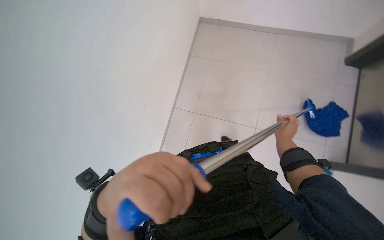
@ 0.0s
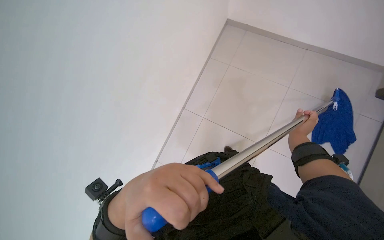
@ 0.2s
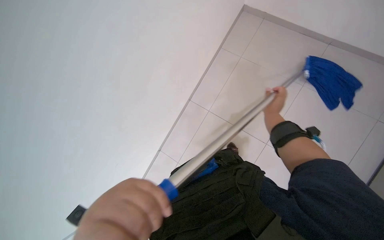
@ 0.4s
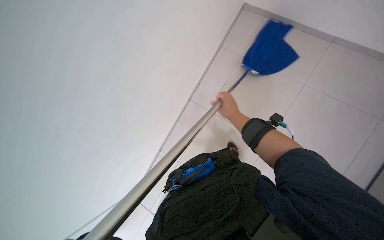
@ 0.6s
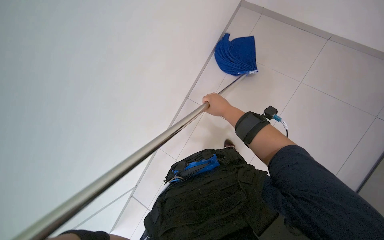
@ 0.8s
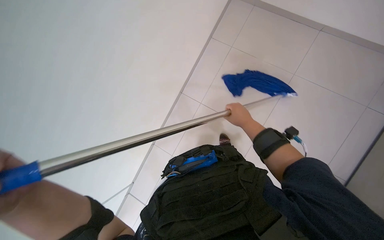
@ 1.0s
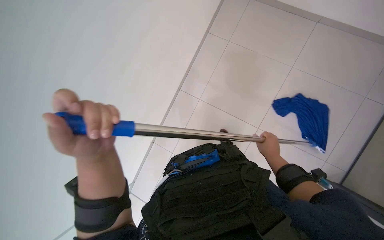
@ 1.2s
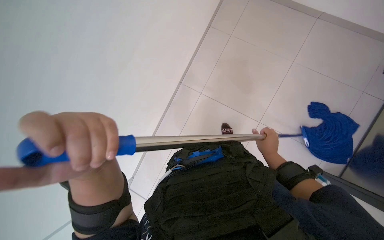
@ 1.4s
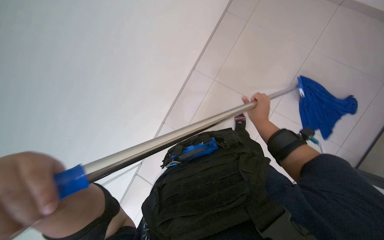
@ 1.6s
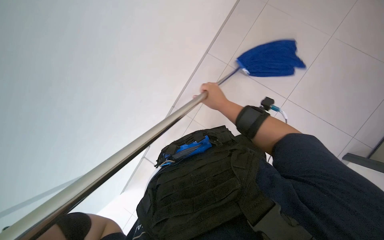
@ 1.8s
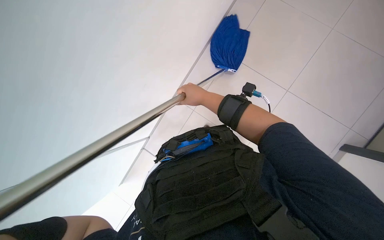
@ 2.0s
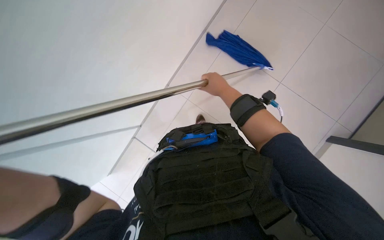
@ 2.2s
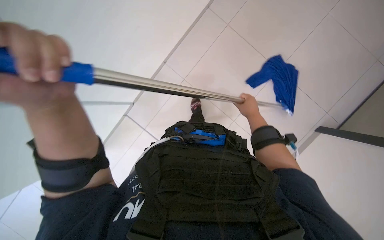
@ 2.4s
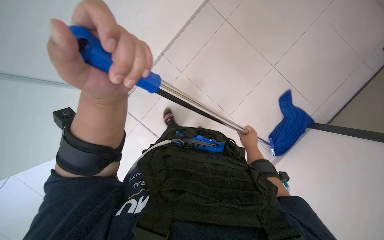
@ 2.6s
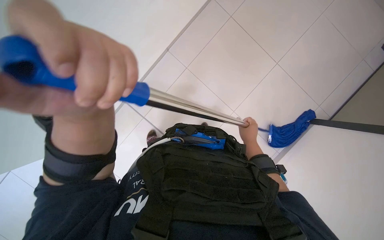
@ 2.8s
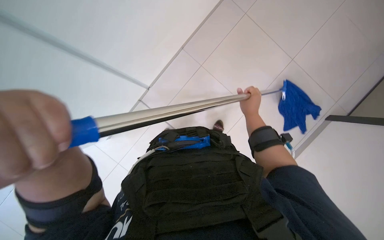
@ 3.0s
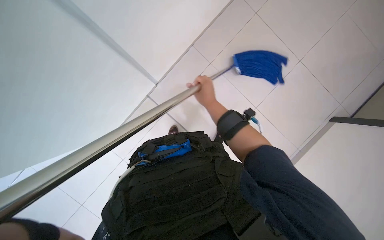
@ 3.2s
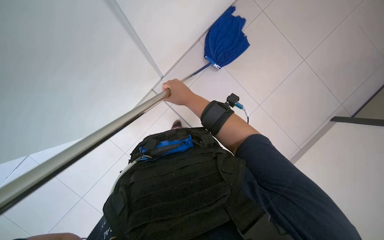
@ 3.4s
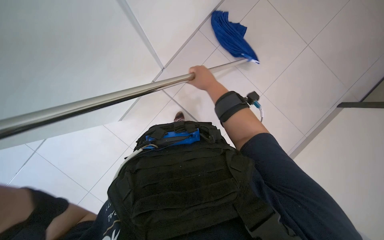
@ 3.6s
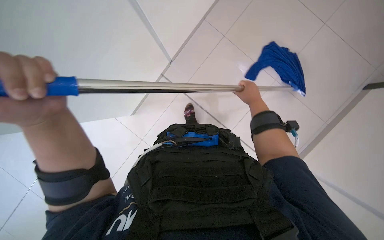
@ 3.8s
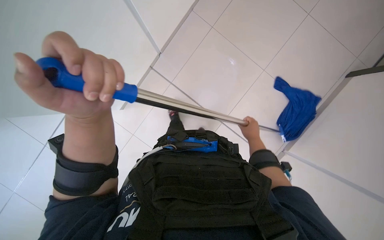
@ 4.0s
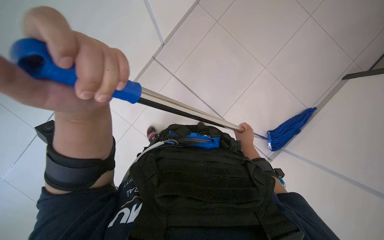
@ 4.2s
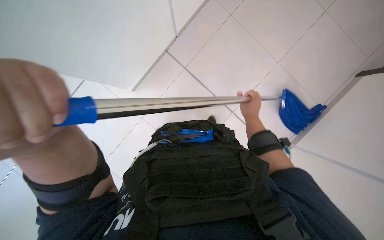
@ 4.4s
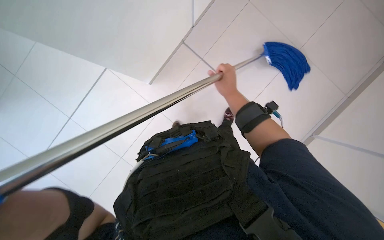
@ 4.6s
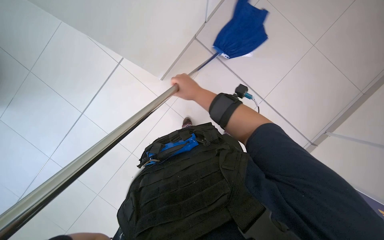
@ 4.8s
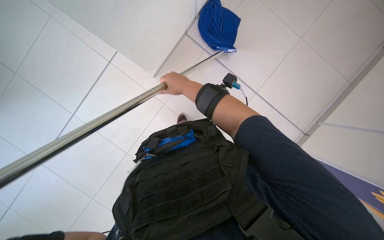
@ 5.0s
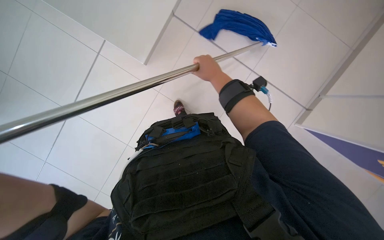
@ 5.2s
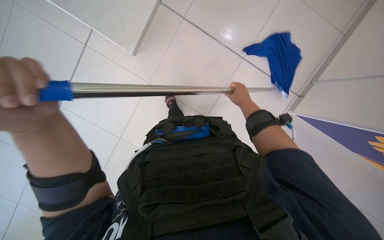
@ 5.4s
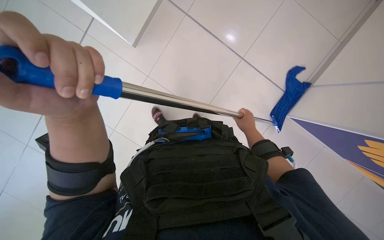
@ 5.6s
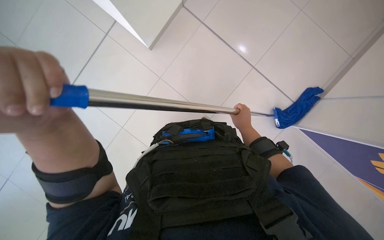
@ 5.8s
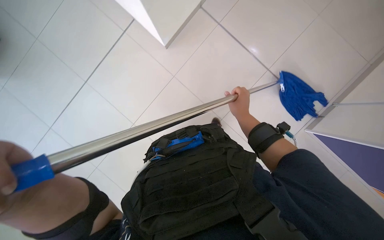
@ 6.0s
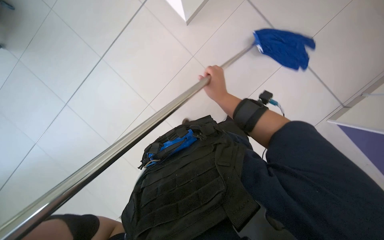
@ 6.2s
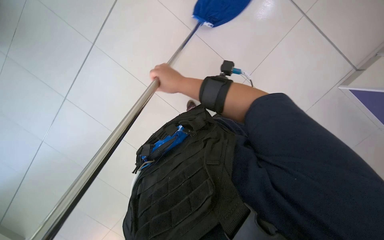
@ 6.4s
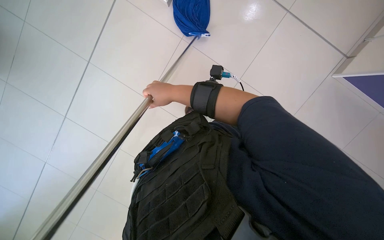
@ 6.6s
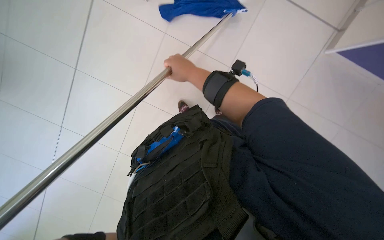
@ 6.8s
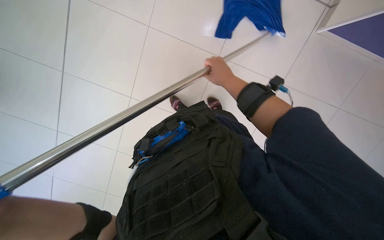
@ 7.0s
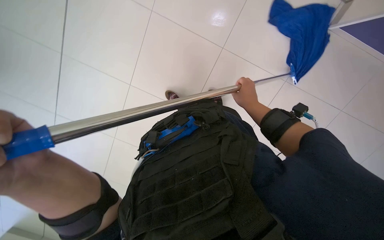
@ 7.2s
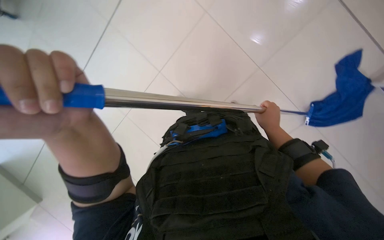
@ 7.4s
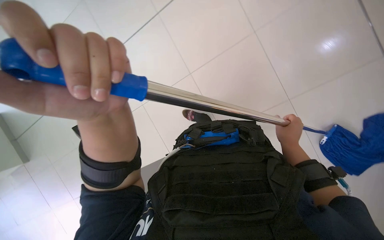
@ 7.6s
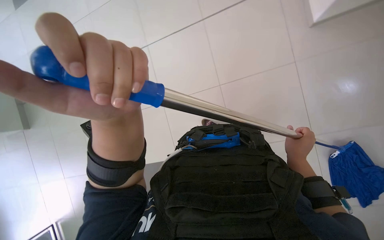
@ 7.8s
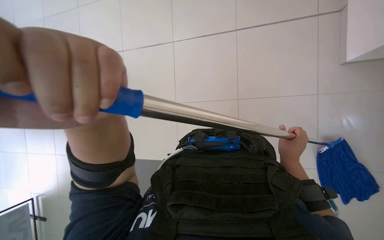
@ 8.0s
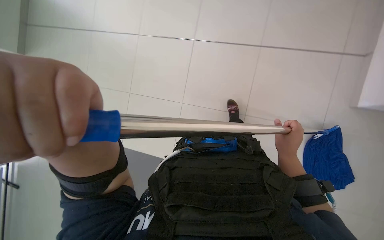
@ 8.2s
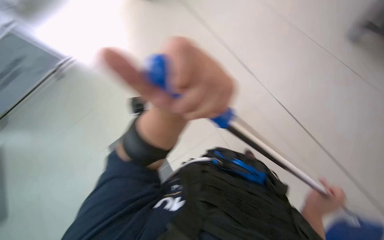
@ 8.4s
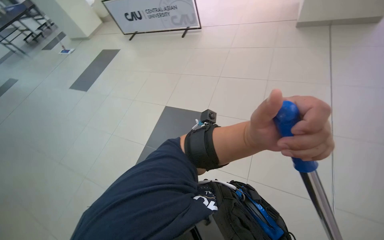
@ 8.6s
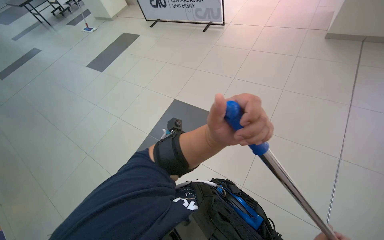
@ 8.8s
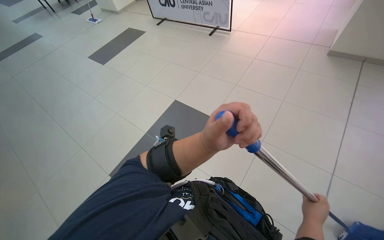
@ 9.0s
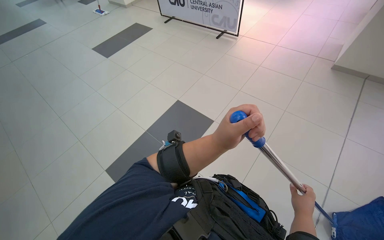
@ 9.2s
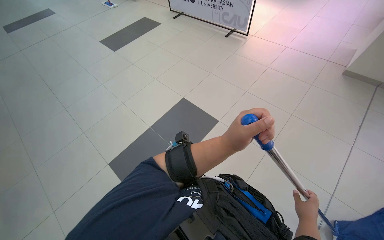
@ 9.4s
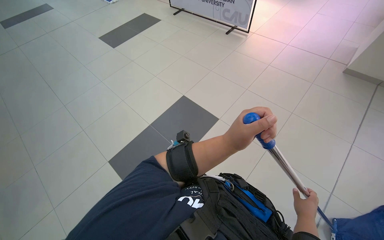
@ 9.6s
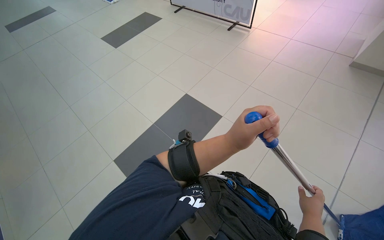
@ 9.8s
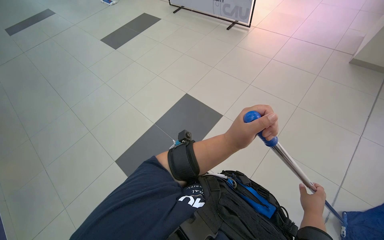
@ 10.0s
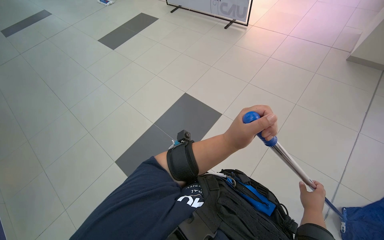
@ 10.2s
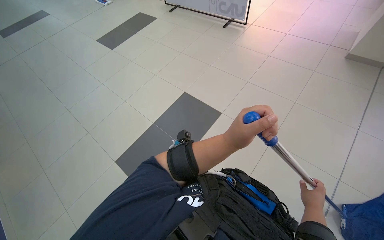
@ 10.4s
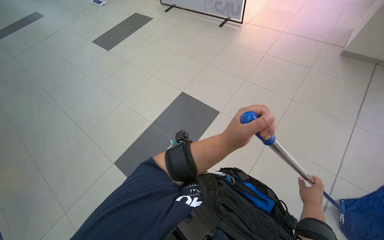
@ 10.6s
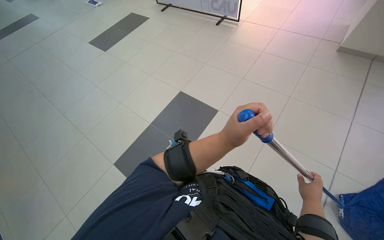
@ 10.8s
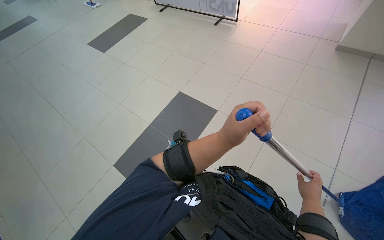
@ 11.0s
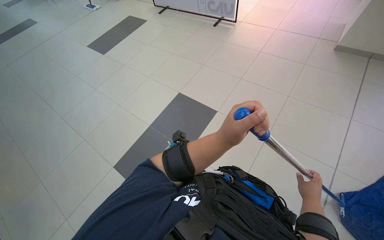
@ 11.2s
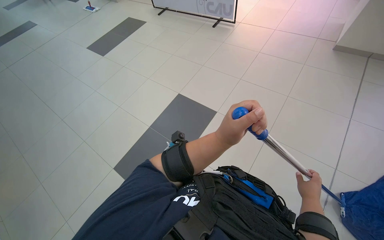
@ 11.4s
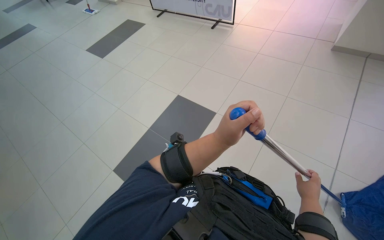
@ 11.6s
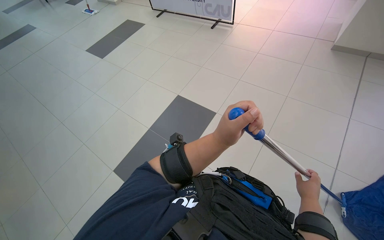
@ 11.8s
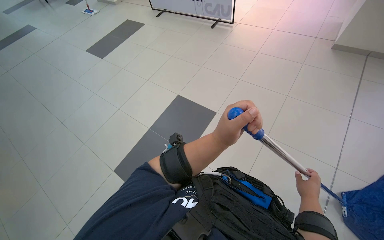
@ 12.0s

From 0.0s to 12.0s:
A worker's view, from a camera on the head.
Job: mopping floor.
The whole recording: Mopping the floor. The worker wrings the mop head, attaches it to the handle, and mops the floor.
From 0.0s to 1.6s: The right hand goes left and right, some 20 cm each way, reversing 2 times.
From 3.0s to 4.4s: The camera is carried some 40 cm.
From 4.4s to 6.0s: The right hand reaches roughly 20 cm to the left, then returns.
From 7.6s to 9.0s: The head turns to the left by some 60 degrees.

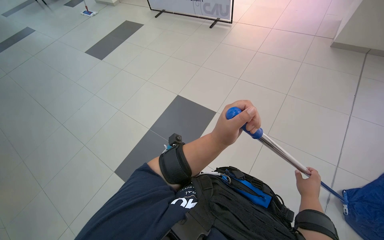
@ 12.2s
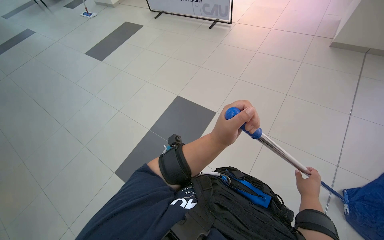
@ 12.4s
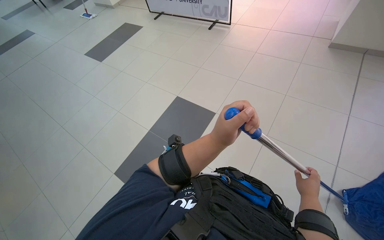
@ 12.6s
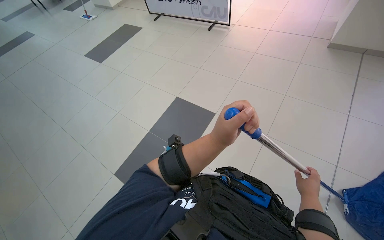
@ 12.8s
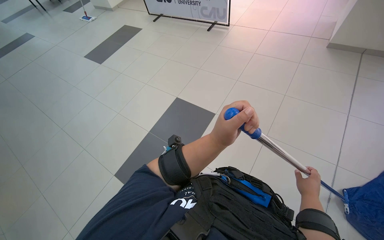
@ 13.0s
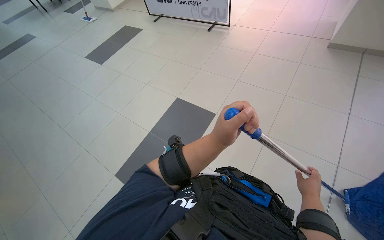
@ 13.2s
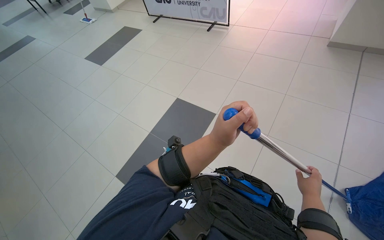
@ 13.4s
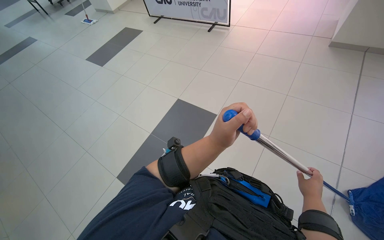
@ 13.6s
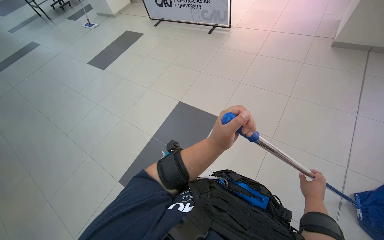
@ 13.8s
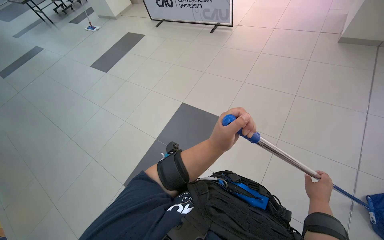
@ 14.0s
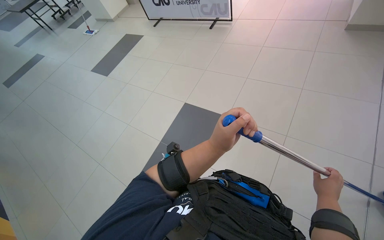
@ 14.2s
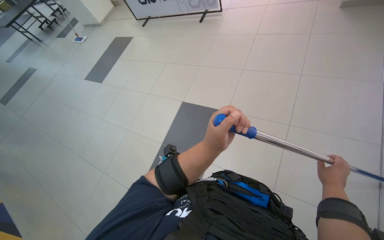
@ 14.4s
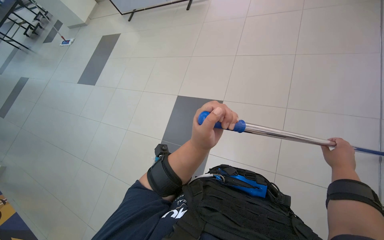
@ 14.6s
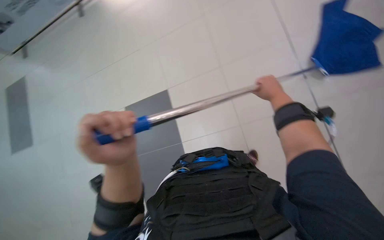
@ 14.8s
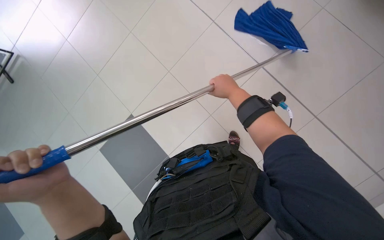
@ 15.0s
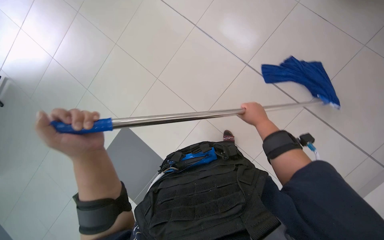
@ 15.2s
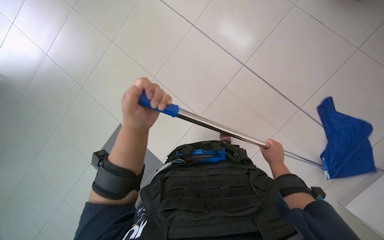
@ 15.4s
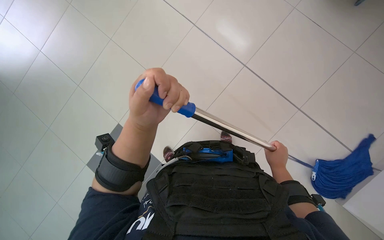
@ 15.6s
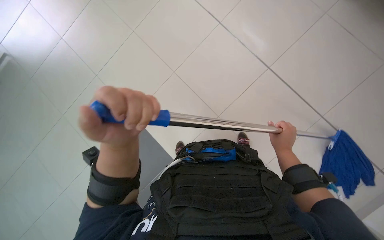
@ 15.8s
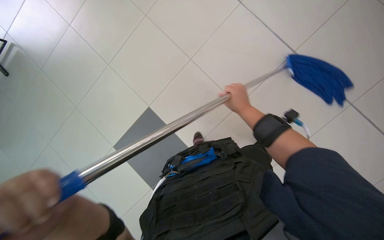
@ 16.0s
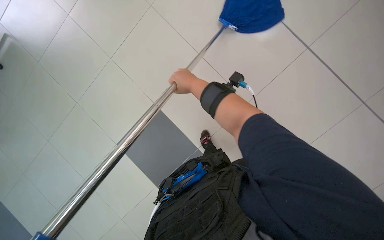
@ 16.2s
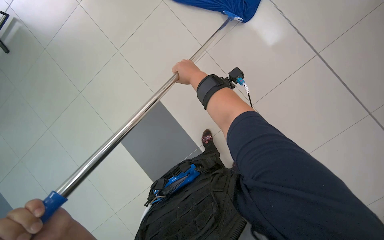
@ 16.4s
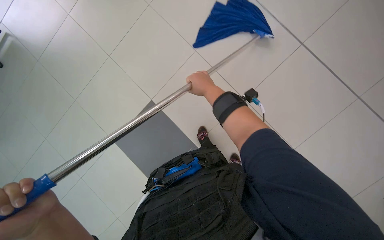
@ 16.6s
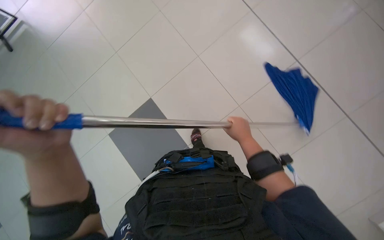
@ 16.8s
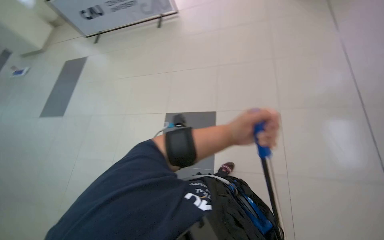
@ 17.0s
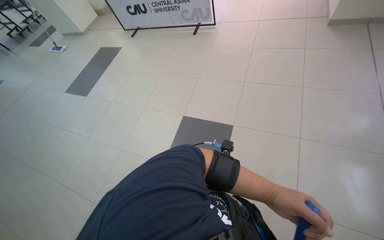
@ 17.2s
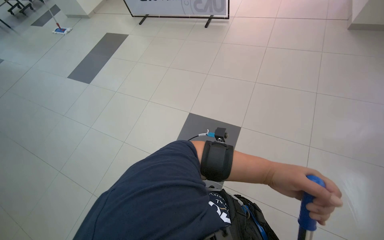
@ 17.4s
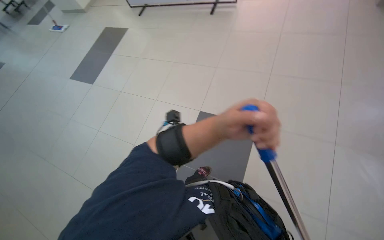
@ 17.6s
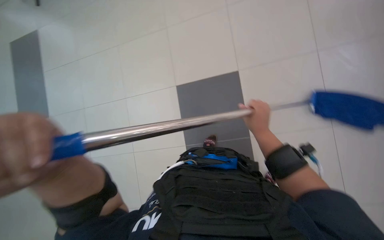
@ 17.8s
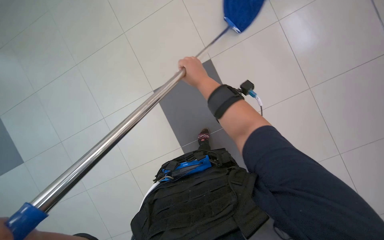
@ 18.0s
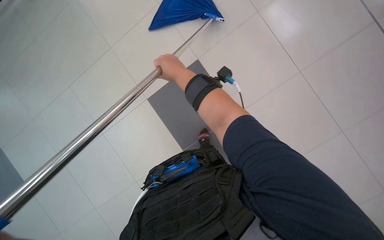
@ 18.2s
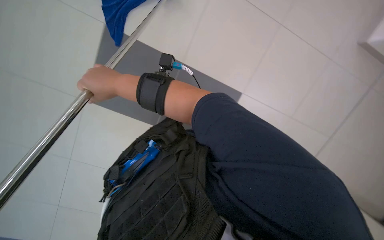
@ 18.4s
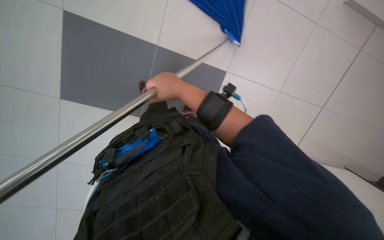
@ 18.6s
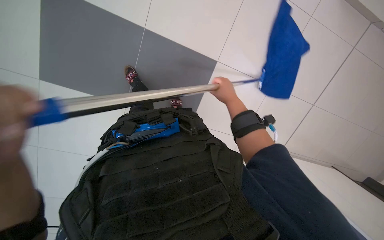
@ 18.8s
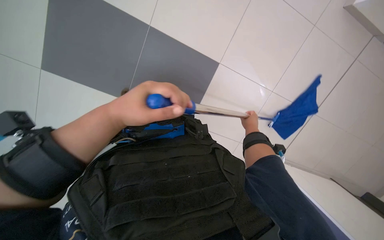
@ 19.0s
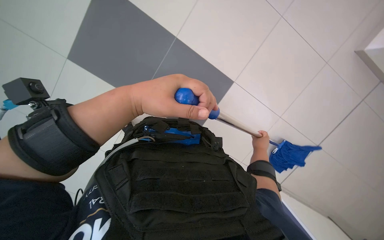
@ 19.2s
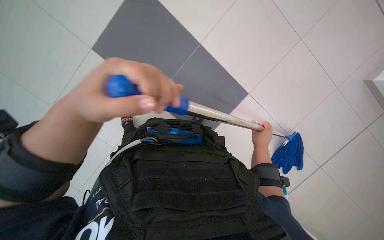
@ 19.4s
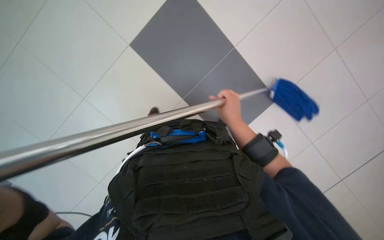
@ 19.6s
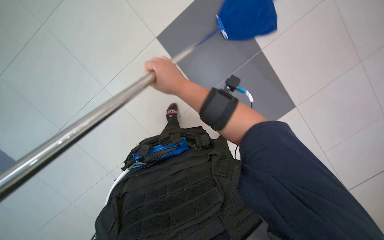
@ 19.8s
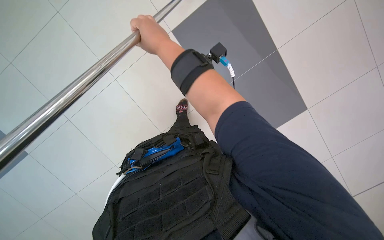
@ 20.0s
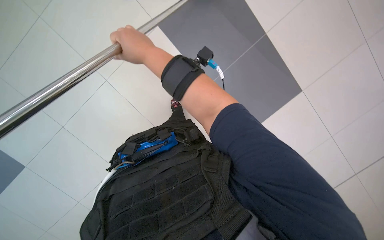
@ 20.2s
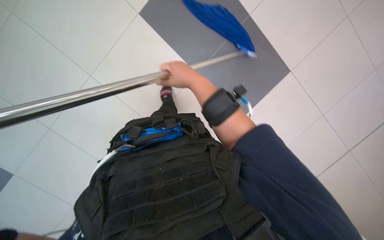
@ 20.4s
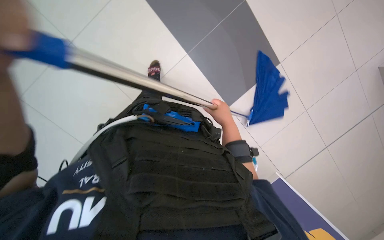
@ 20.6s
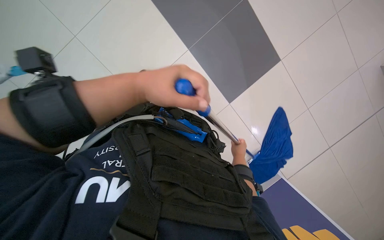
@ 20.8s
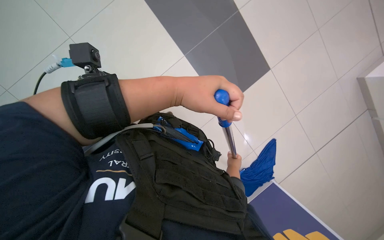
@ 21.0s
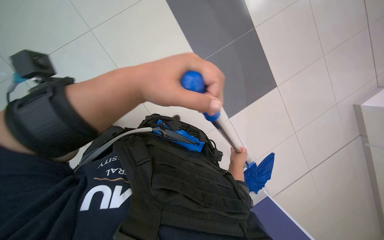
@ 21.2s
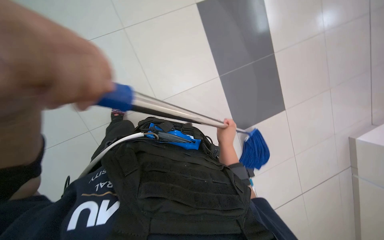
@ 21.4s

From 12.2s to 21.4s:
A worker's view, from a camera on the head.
Job: mopping floor.
The whole recording: Mopping the floor. The worker wrings the mop head, attaches it to the handle, and mops the floor.
From 13.8s to 15.2s: The scene rotates counterclockwise by approximately 25 degrees. The right hand travels up the picture by approximately 10 cm. Meanwhile the left hand is displaced to the left by approximately 15 cm.
From 15.2s to 16.8s: The right hand swings up and down the picture, roughly 30 cm each way, with 2 reversals.
From 16.8s to 18.4s: The camera travels approximately 1.5 m.
From 19.8s to 21.4s: The camera sweeps to the right, by some 20 degrees. Everything in view rotates roughly 50 degrees clockwise.
